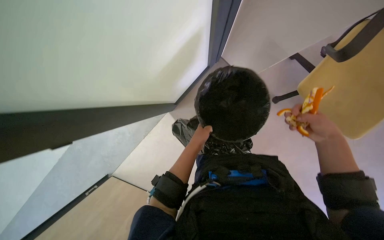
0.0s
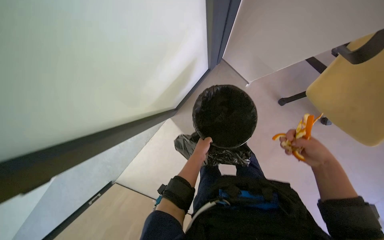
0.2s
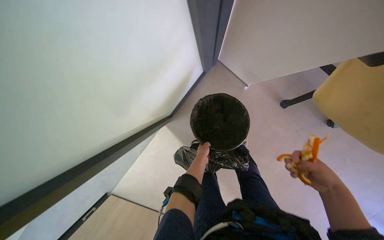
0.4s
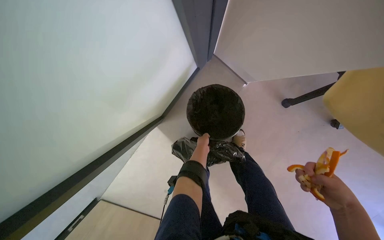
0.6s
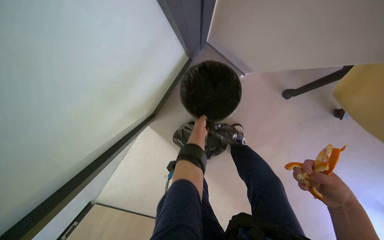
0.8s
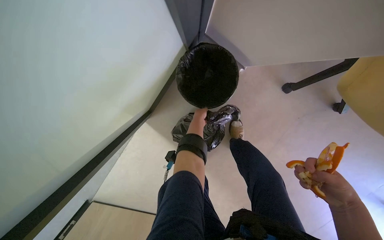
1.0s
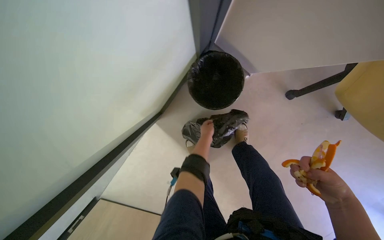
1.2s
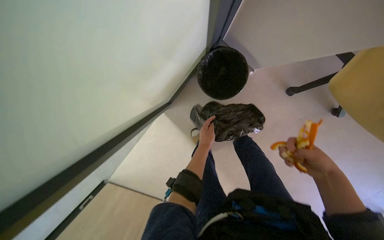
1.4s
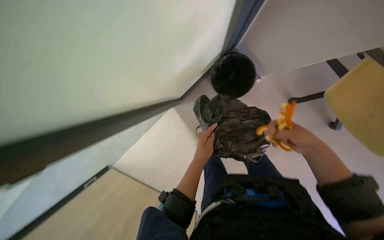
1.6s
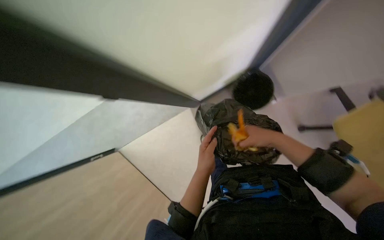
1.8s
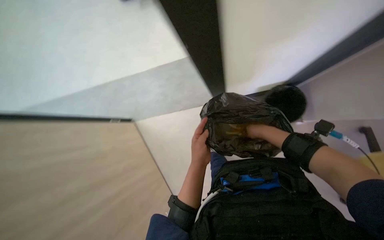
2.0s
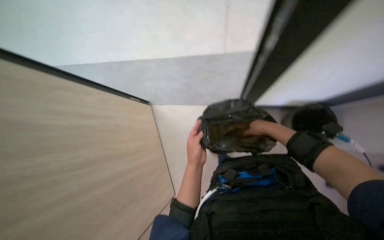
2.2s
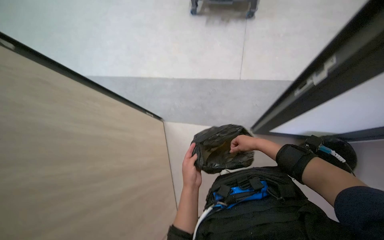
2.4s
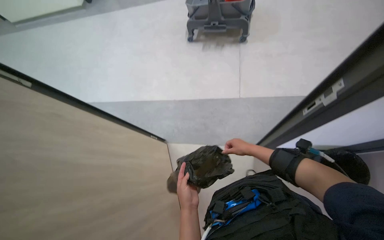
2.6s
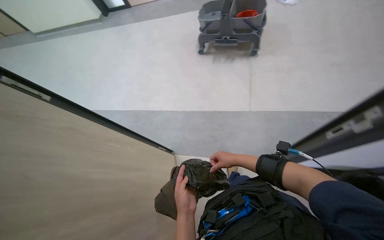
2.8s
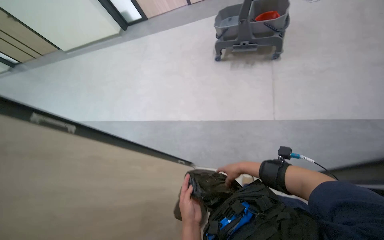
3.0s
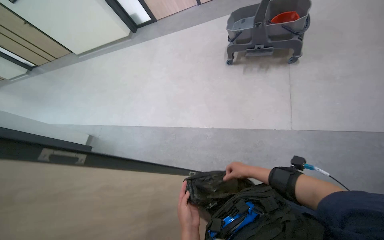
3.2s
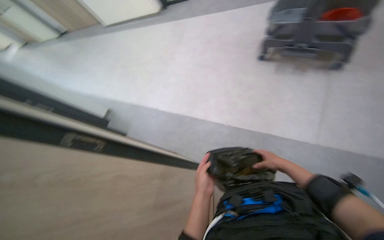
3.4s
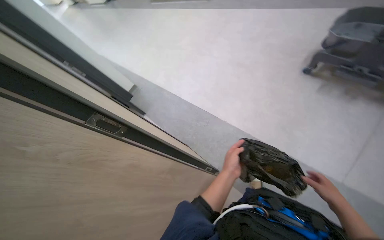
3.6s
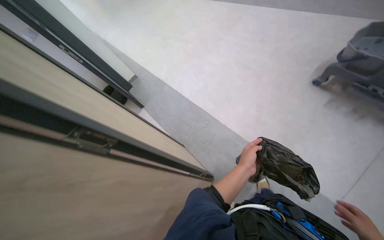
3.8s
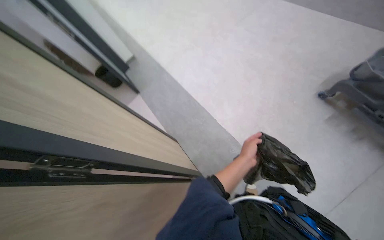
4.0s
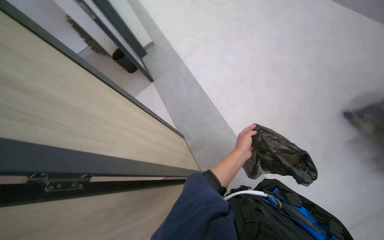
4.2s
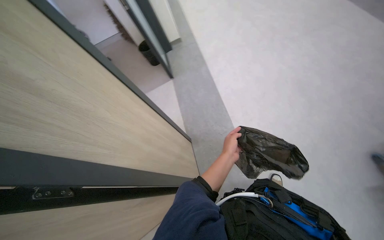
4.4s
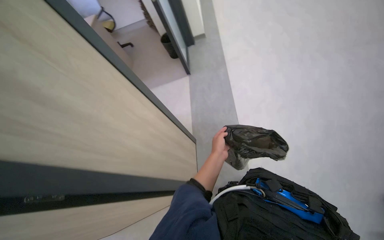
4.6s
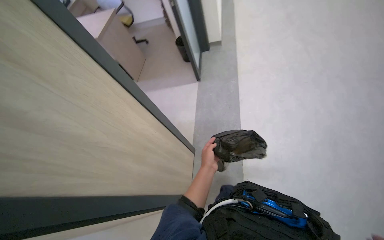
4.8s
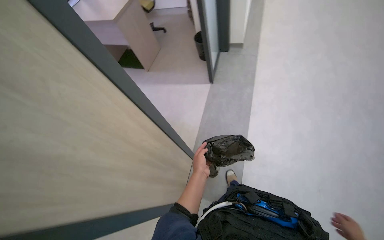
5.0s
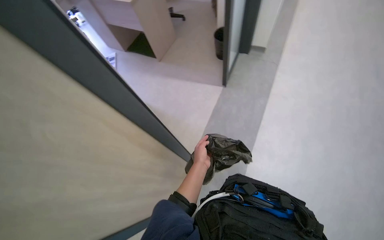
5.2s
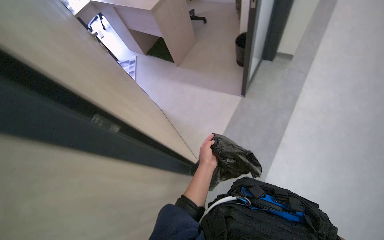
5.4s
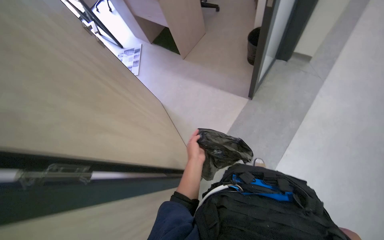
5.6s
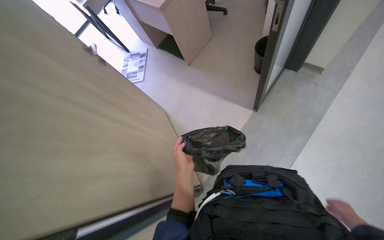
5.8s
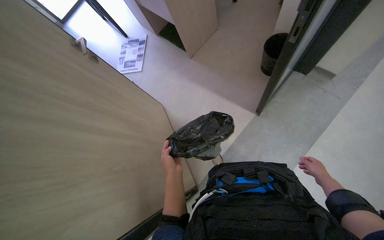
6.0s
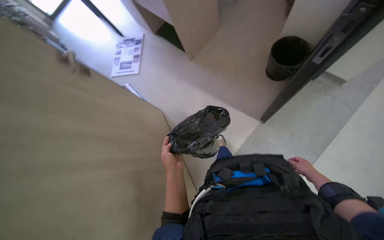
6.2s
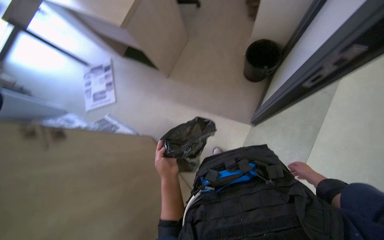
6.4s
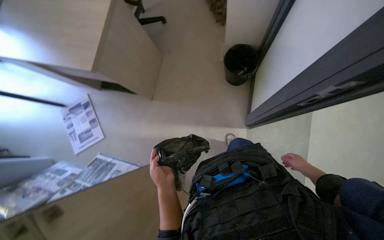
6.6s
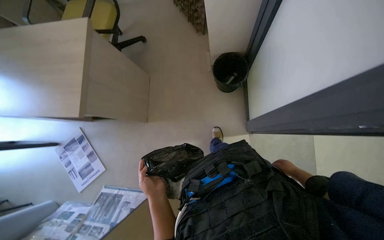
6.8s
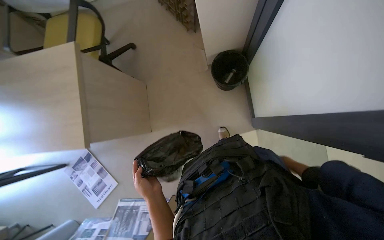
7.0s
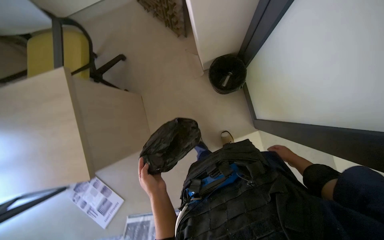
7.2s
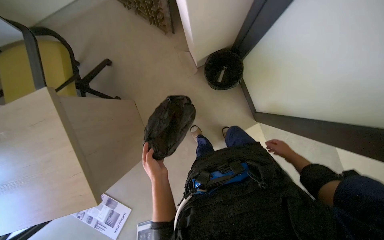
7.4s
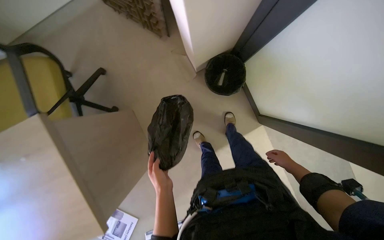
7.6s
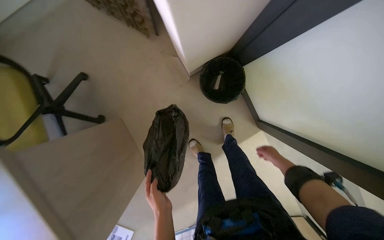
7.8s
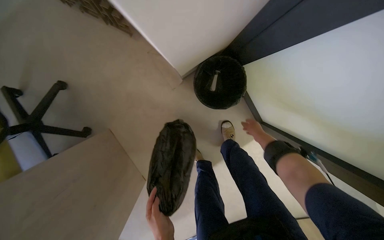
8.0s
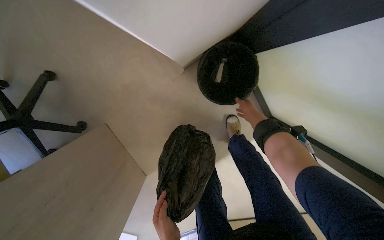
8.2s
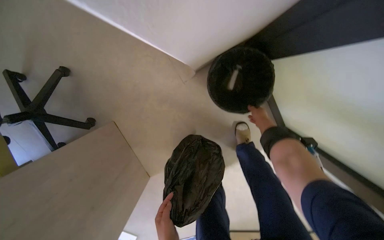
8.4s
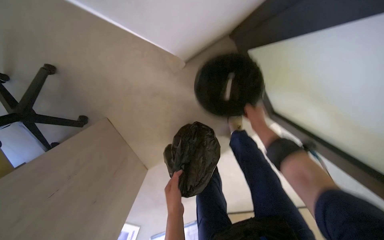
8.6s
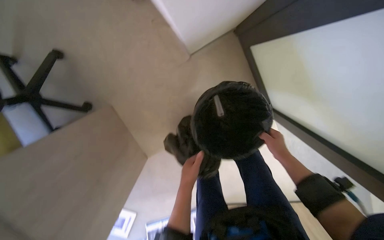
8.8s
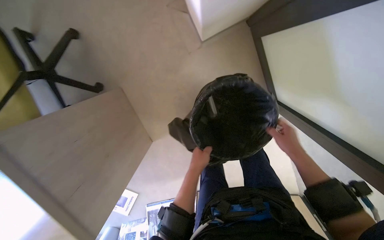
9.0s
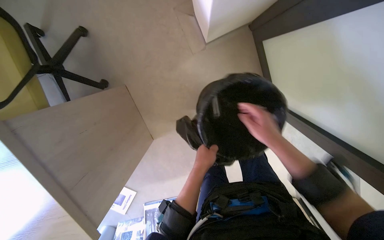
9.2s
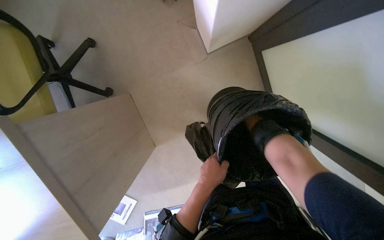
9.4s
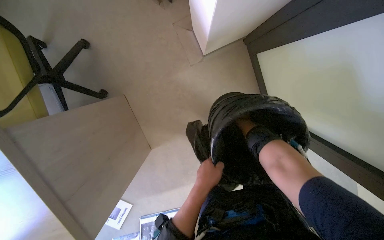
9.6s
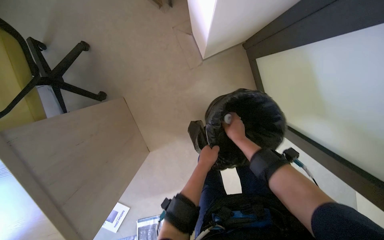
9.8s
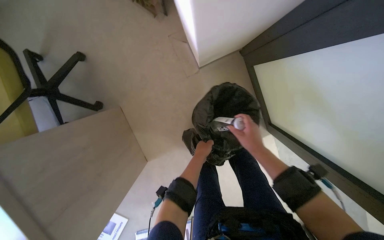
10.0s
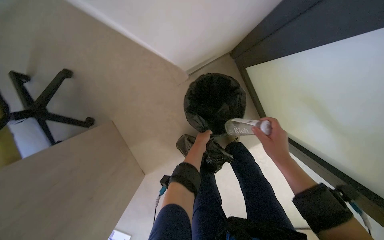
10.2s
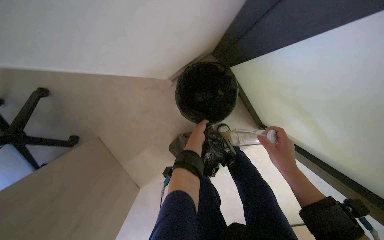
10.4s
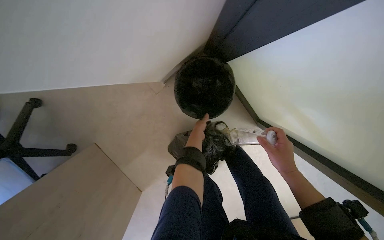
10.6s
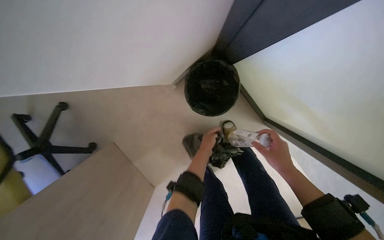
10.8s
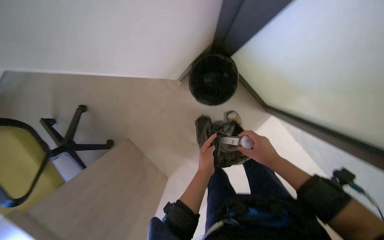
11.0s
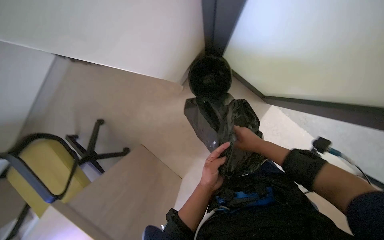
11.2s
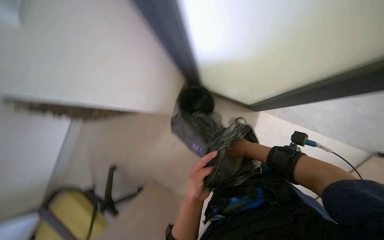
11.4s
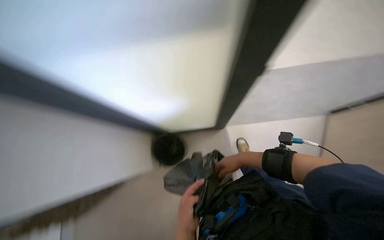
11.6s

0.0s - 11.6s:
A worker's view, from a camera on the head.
Job: managing trash.
The whole recording: Replacing trash bag and disposing waste. The worker replaces the trash bag in a bin and disposes of orange peels.
0.0s - 1.4s: The camera pitches downward, by some 15 degrees. The right hand is displaced down the picture by about 10 cm; the left hand moves approximately 10 cm up the picture and comes back.
1.4s - 2.8s: The wearer looks approximately 15 degrees further upward. The left hand goes roughly 15 cm nearer to the camera and down the picture; the right hand moves farther from the camera and to the left, approximately 20 cm.
2.8s - 4.4s: The wearer looks approximately 65 degrees further to the left.
5.8s - 7.2s: The camera is carried some 70 cm. The head turns to the right by approximately 40 degrees.
7.2s - 8.8s: The camera is carried roughly 50 cm. The camera pitches downward, by about 15 degrees.
8.8s - 10.2s: The right hand goes nearer and farther, roughly 30 cm each way, reversing 2 times. The left hand is displaced up the picture and farther from the camera by some 25 cm.
10.2s - 11.6s: The scene turns some 35 degrees counterclockwise in the picture.

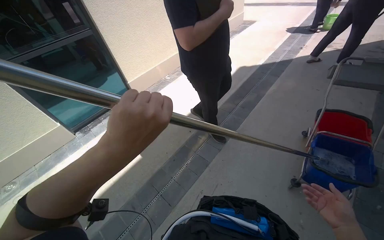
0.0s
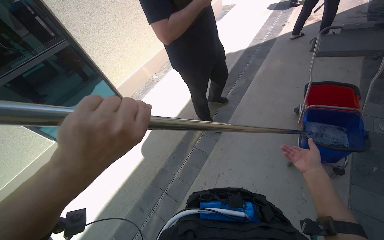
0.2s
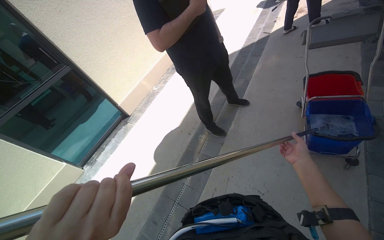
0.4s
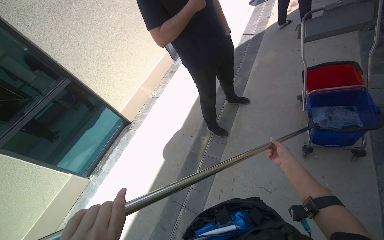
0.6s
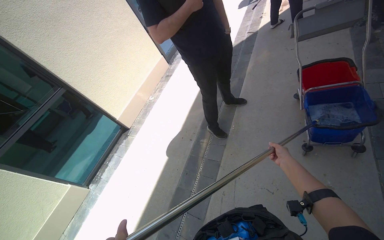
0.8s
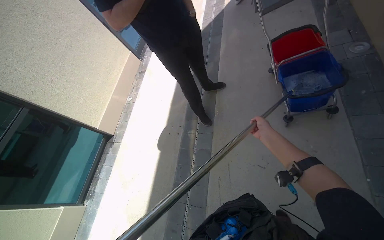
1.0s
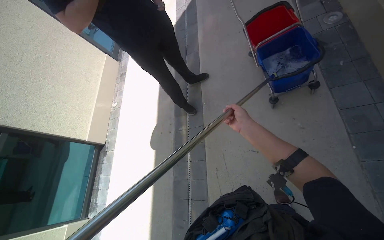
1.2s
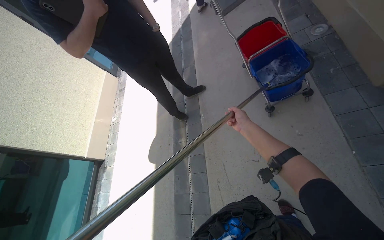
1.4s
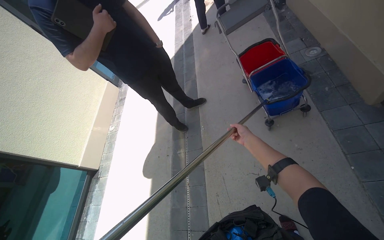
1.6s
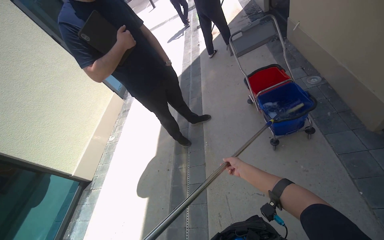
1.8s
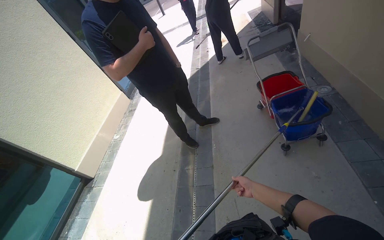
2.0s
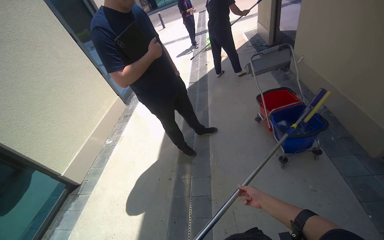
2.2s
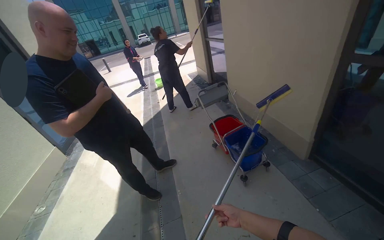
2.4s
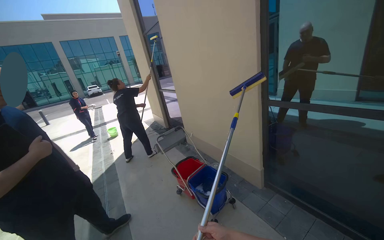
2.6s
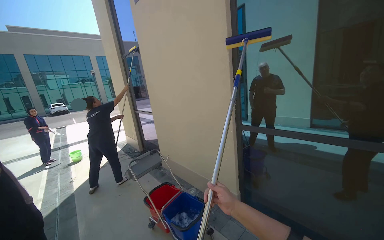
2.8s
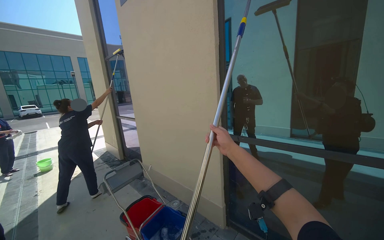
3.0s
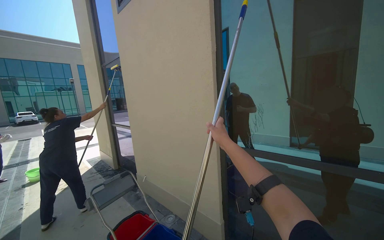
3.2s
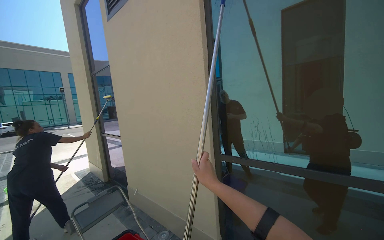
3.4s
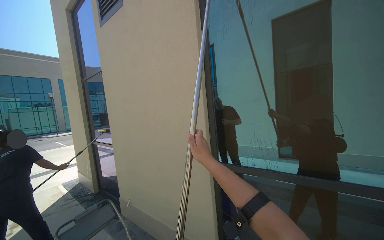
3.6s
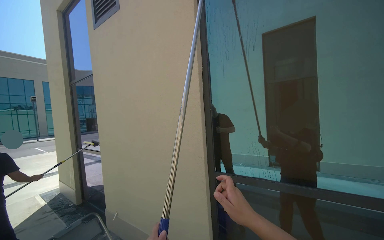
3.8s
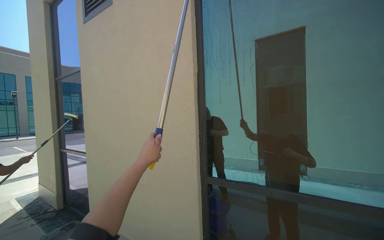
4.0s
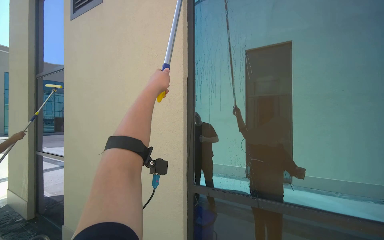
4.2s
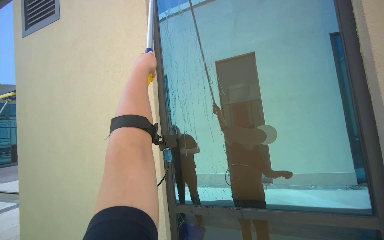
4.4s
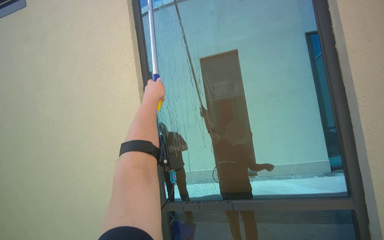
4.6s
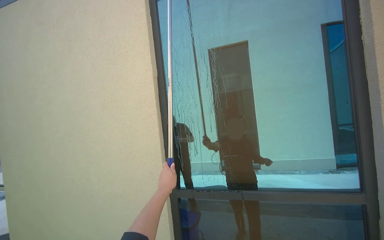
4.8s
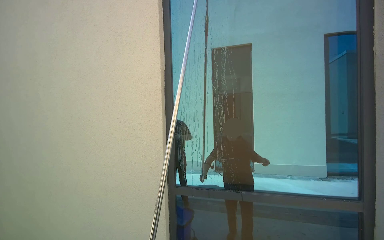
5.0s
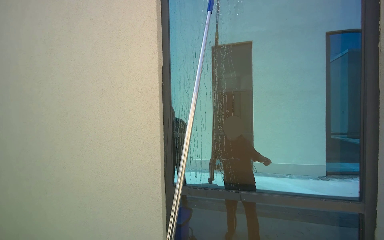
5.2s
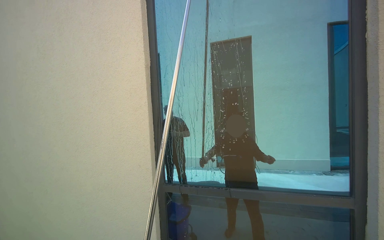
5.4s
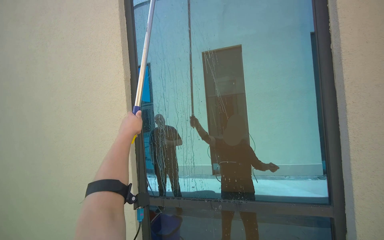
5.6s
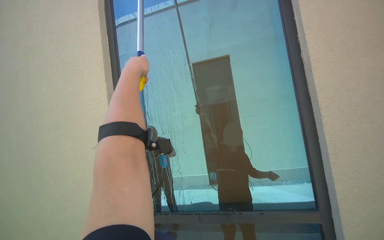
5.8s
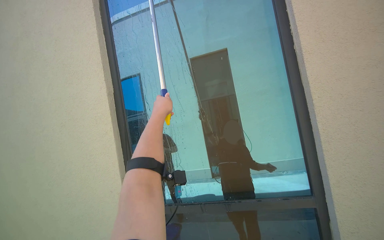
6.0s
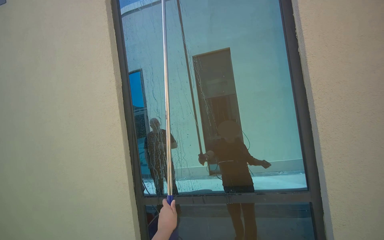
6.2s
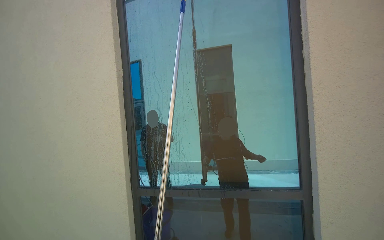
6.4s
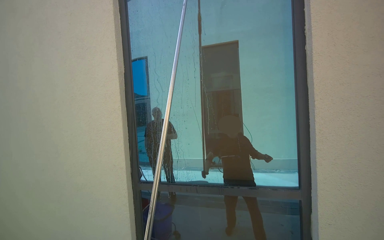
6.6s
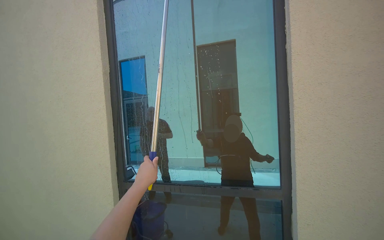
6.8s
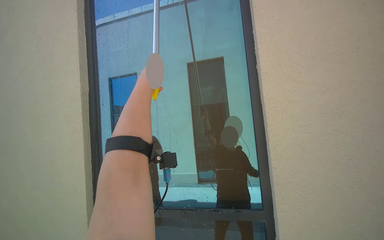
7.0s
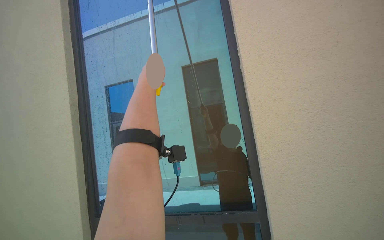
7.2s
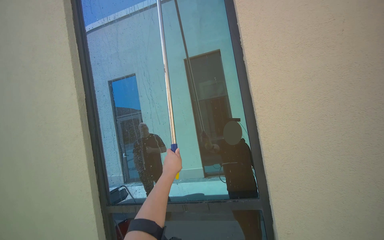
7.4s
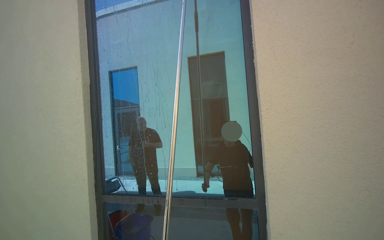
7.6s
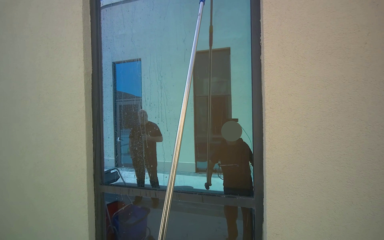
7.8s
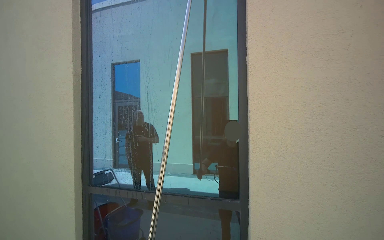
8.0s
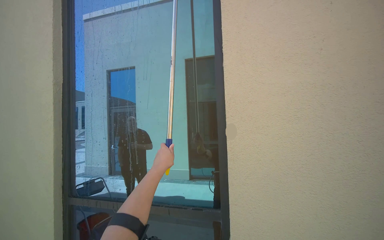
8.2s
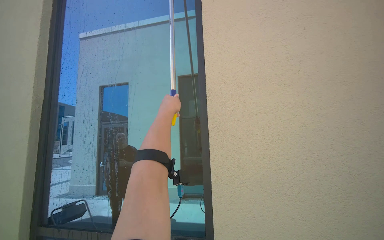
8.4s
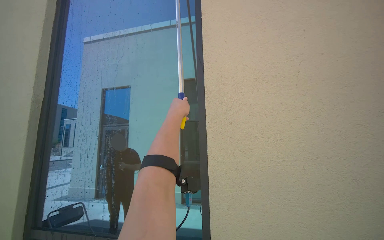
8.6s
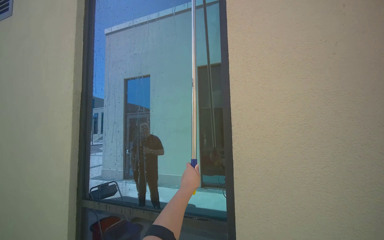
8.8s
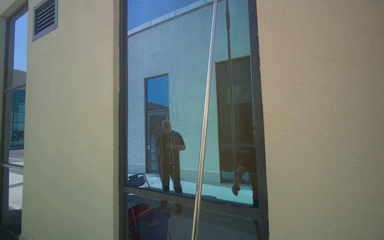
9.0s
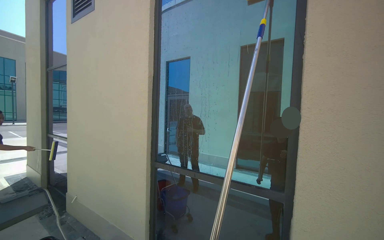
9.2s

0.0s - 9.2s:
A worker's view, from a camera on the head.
Job: cleaning windows.
The whole recording: Cleaning building windows. The worker scrubs the building windows with a long-handled squeegee, frequently dipping it into a bucket.
0.0s - 1.6s: The scene rotates counterclockwise by about 45 degrees.
1.6s - 3.0s: The camera is aimed about 50 degrees further to the right. The camera pitches upward, by approximately 55 degrees.
3.0s - 4.6s: The view pans to the right by some 30 degrees. The view tilts roughly 15 degrees upward.
7.6s - 9.2s: The camera sweeps to the left, by about 20 degrees.
